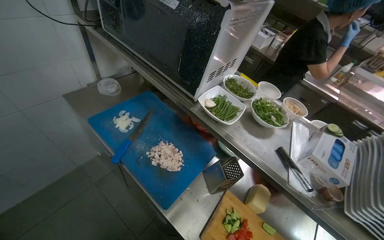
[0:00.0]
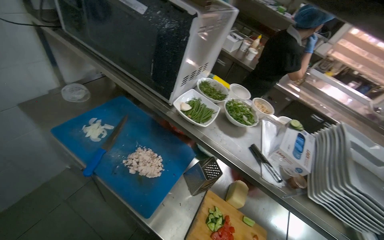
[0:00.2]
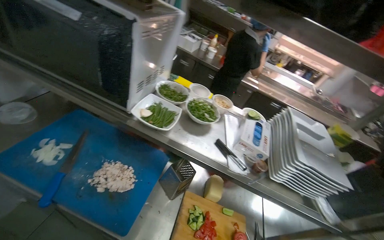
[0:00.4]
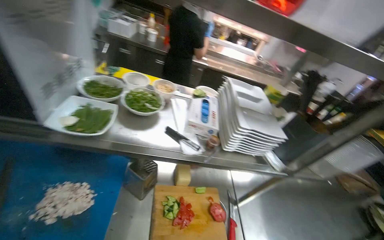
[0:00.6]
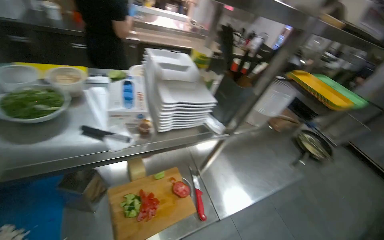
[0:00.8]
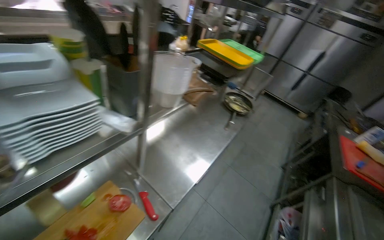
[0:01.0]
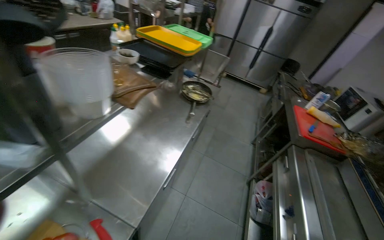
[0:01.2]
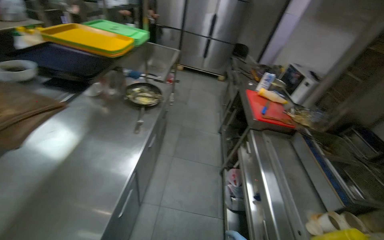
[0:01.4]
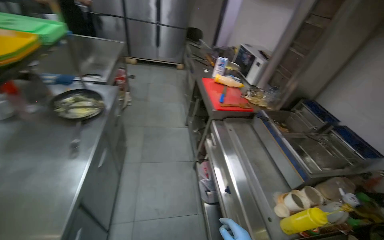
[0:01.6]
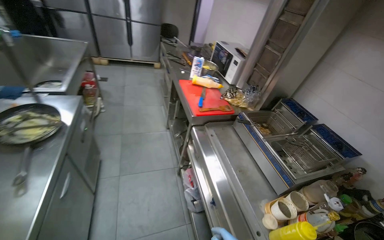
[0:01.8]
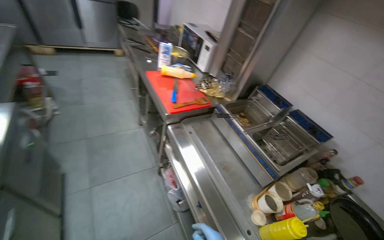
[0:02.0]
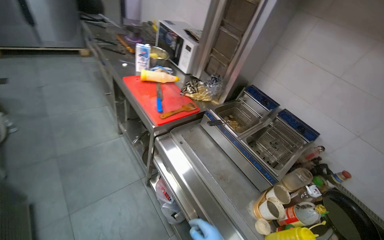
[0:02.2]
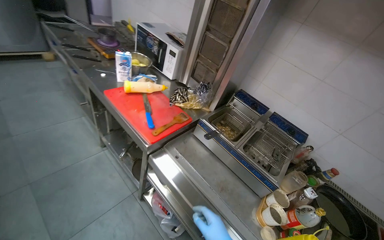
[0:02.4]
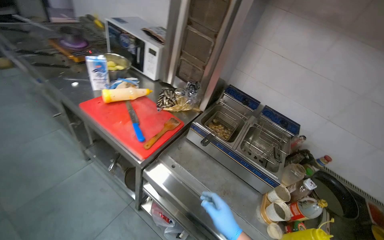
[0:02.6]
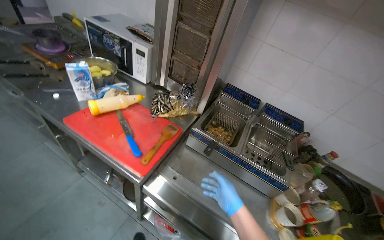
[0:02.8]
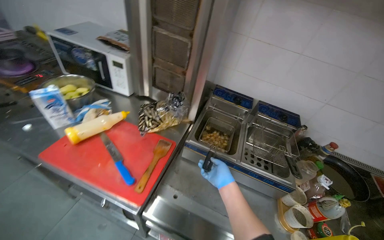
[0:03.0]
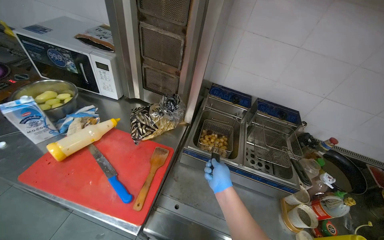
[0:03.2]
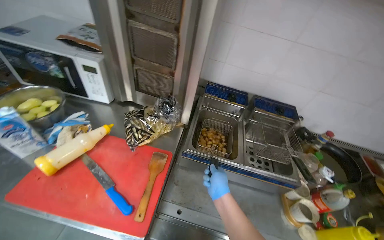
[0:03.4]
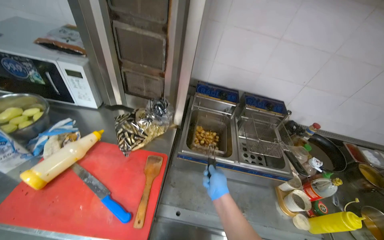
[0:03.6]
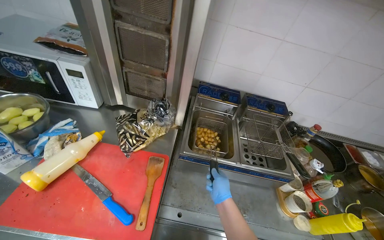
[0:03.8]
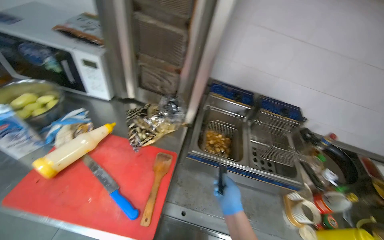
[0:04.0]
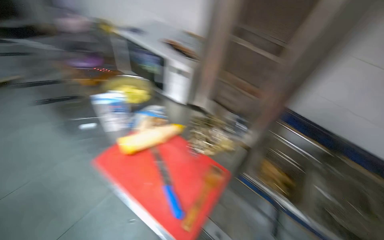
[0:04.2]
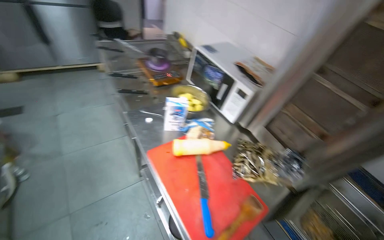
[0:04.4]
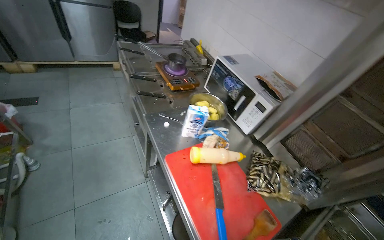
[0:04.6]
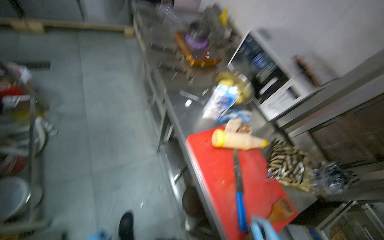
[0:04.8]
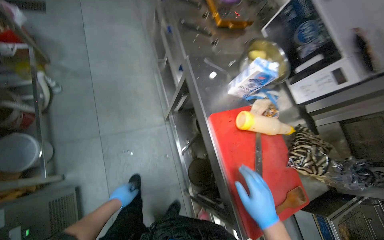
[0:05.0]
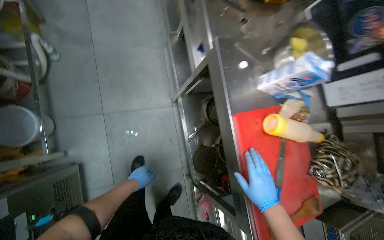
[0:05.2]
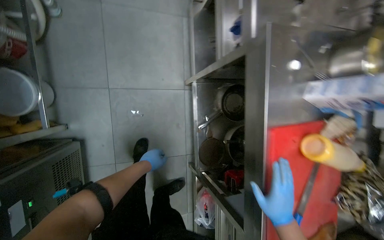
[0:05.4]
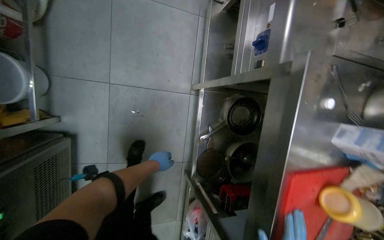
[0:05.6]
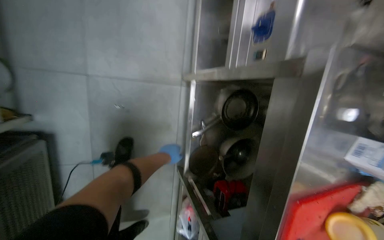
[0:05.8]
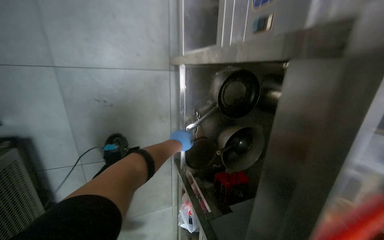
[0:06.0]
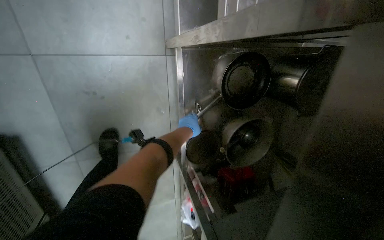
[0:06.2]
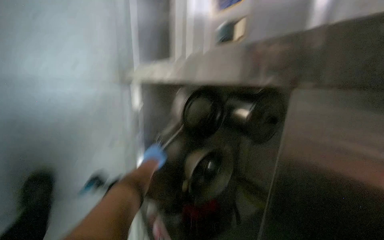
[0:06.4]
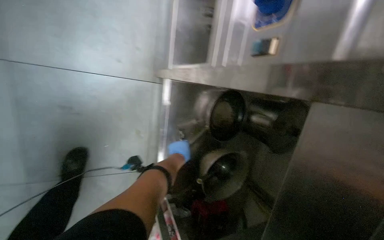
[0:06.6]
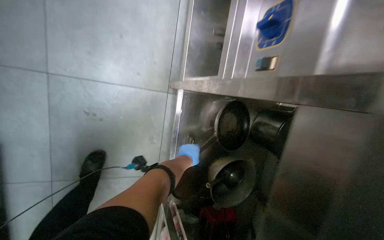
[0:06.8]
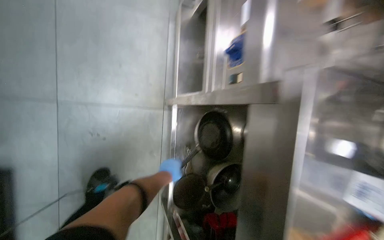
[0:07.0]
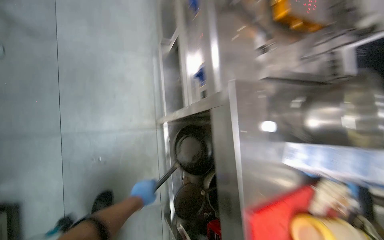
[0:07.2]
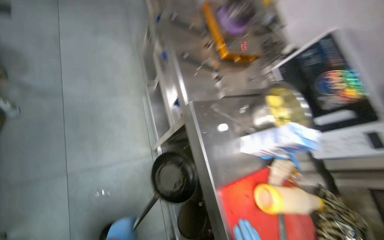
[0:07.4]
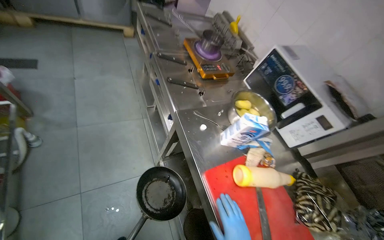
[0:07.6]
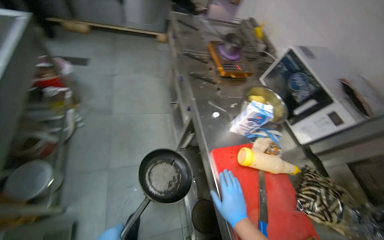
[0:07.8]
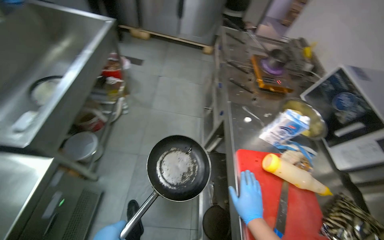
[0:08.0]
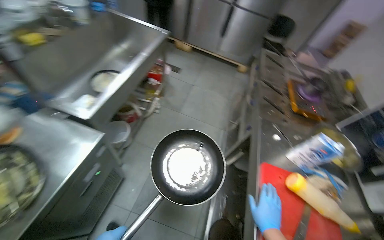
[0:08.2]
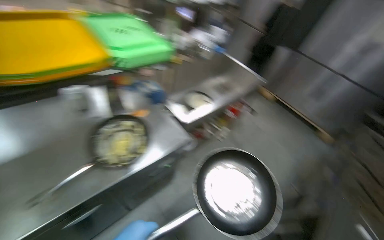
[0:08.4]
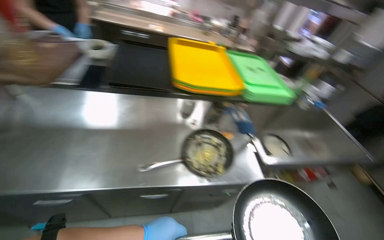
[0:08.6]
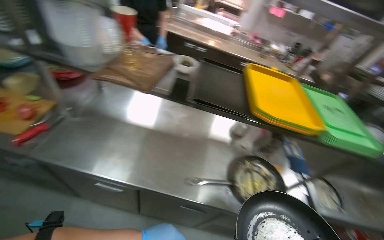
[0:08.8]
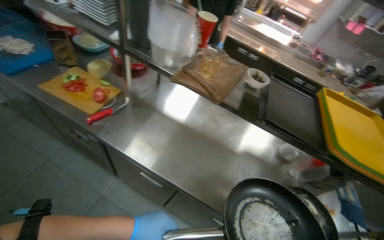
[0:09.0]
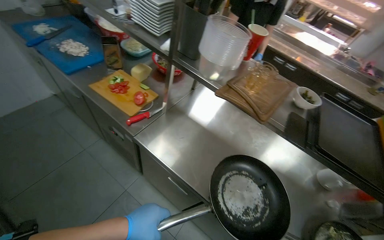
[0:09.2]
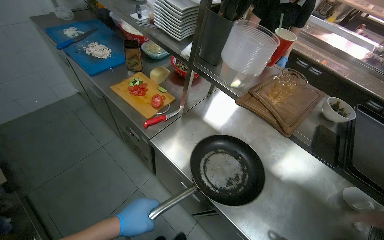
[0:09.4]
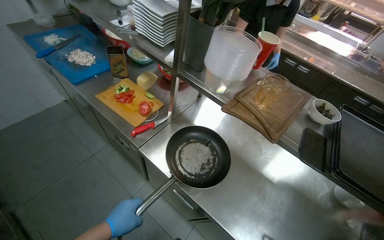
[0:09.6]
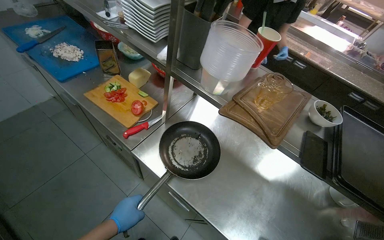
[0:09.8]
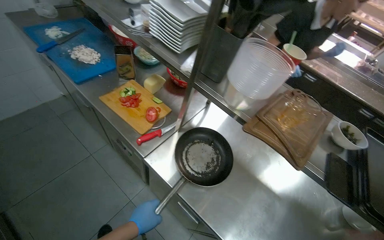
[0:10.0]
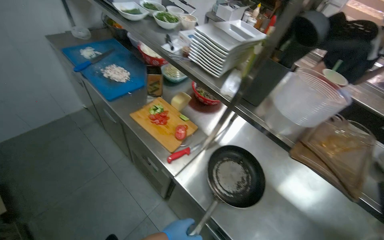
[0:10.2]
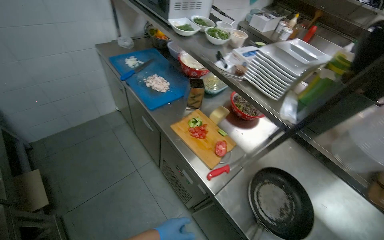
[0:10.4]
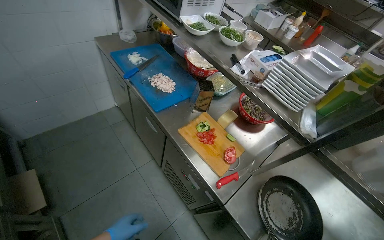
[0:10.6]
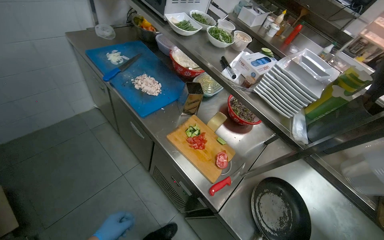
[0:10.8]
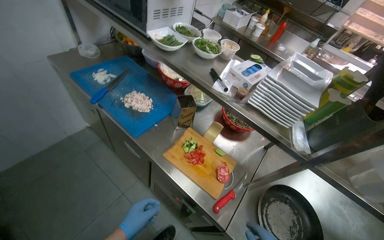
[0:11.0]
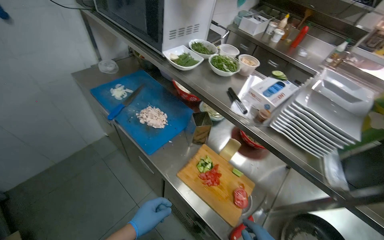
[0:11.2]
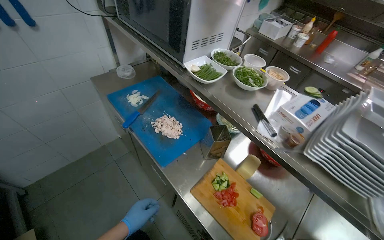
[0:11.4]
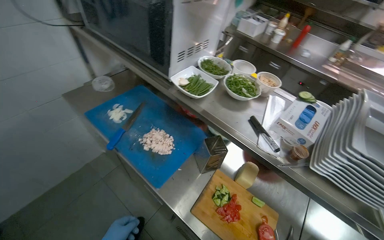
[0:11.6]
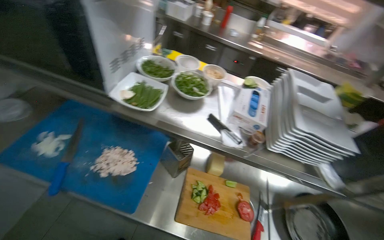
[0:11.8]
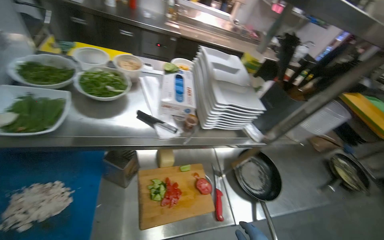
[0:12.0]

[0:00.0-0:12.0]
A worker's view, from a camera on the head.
Job: preparing food.
The whole recording: Adding components to dish and managing meal. The worker takes a dish, adds components into it, and manages the meal.
0.0 to 1.6 s: The camera is carried roughly 80 cm. The wearer's head swings about 135 degrees to the right. The view tilts about 30 degrees downward.
1.6 to 3.0 s: The camera is carried roughly 80 cm. The head rotates about 55 degrees to the right. The camera pitches downward, by roughly 15 degrees.
3.0 to 4.4 s: The wearer looks about 35 degrees further to the left.
4.4 to 6.0 s: The camera is carried roughly 80 cm. The view tilts some 55 degrees downward. Everything in view rotates about 35 degrees clockwise.
6.0 to 7.6 s: The head travels approximately 60 cm. The wearer looks approximately 35 degrees further upward. Everything in view rotates about 25 degrees counterclockwise.
7.6 to 9.0 s: The wearer moves approximately 1 m. The wearer looks approximately 140 degrees further to the left. The view tilts approximately 35 degrees upward.
9.0 to 10.4 s: The wearer moves approximately 50 cm. The head turns to the left by approximately 25 degrees.
10.4 to 12.0 s: The camera travels about 50 cm. The wearer looks approximately 60 degrees further to the right.

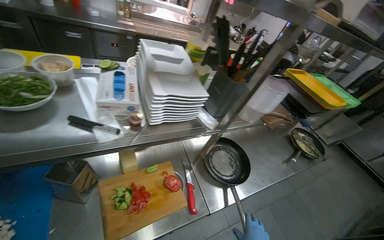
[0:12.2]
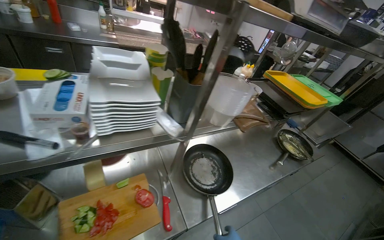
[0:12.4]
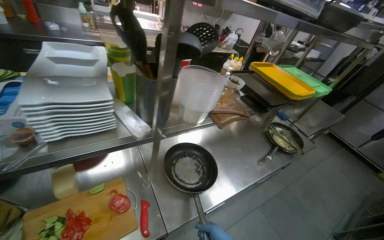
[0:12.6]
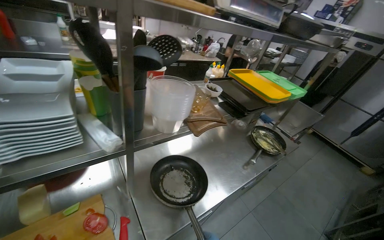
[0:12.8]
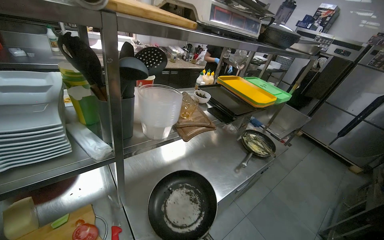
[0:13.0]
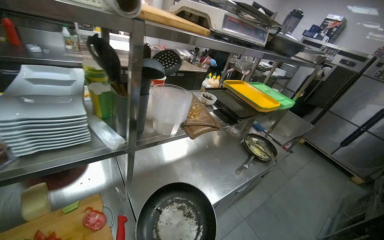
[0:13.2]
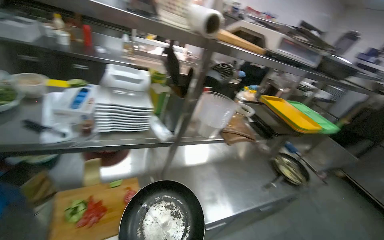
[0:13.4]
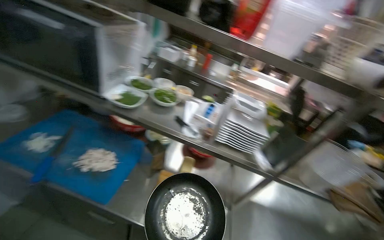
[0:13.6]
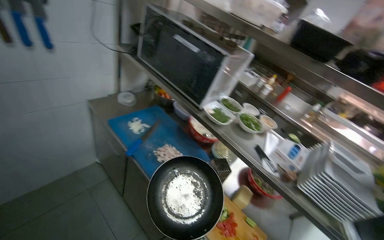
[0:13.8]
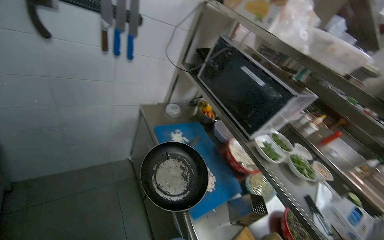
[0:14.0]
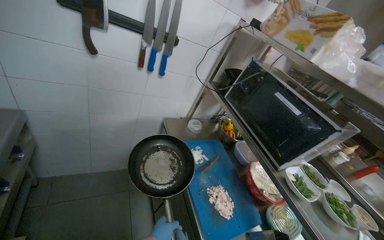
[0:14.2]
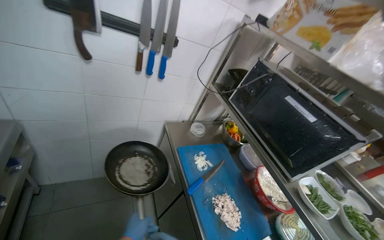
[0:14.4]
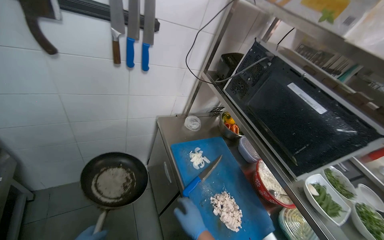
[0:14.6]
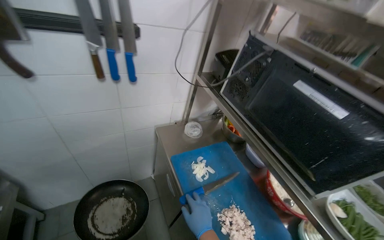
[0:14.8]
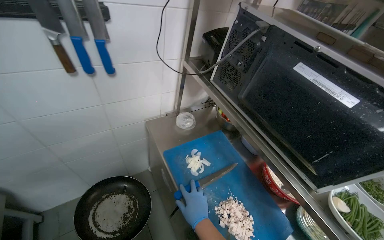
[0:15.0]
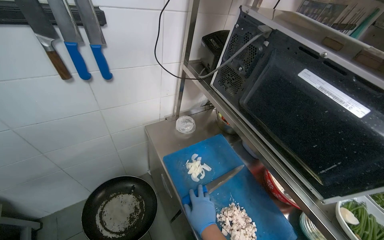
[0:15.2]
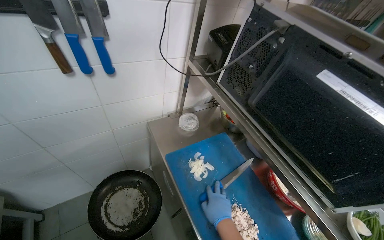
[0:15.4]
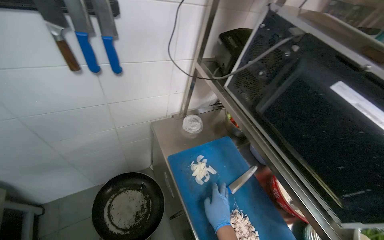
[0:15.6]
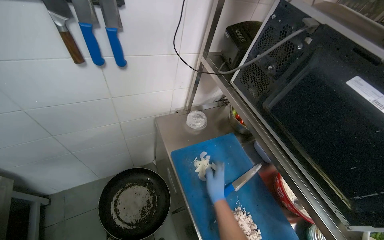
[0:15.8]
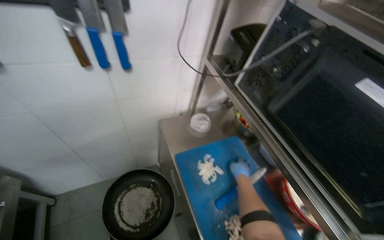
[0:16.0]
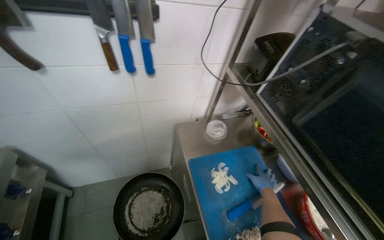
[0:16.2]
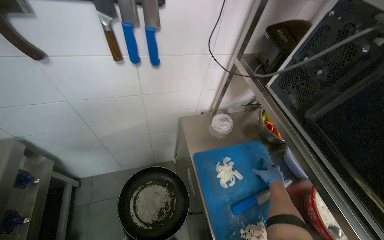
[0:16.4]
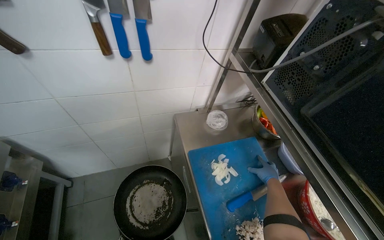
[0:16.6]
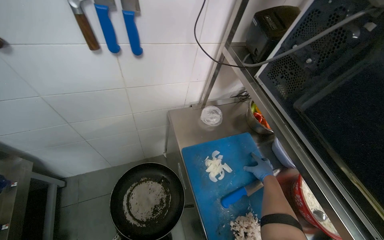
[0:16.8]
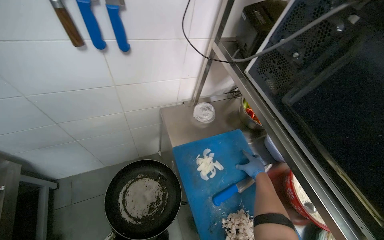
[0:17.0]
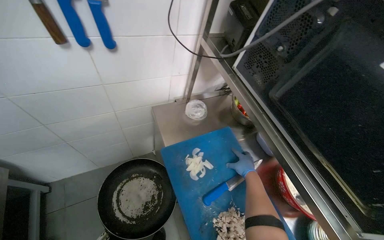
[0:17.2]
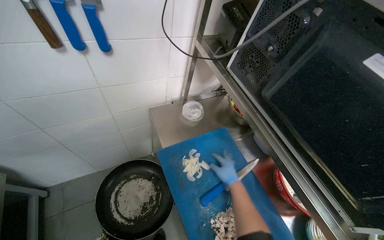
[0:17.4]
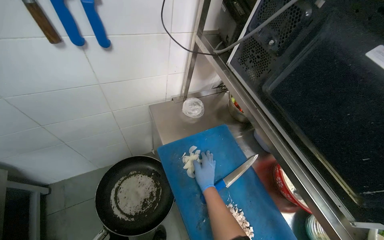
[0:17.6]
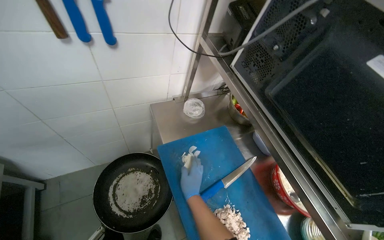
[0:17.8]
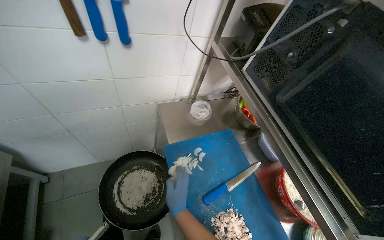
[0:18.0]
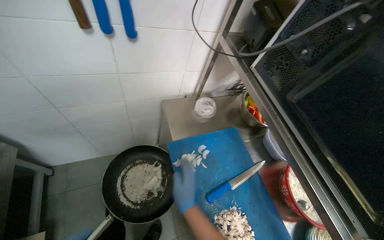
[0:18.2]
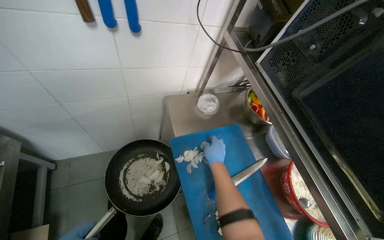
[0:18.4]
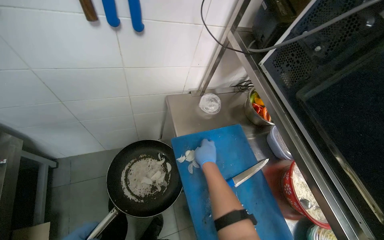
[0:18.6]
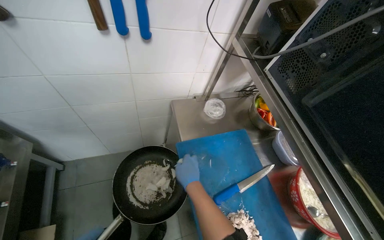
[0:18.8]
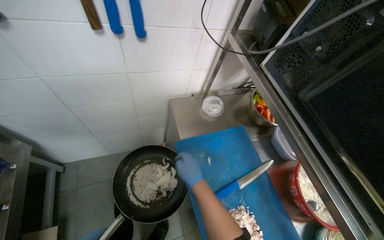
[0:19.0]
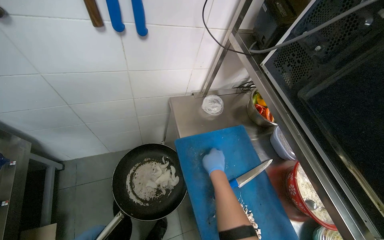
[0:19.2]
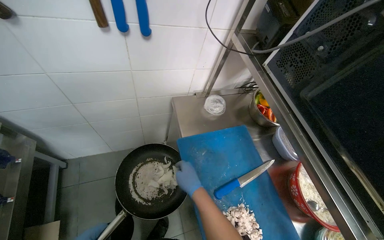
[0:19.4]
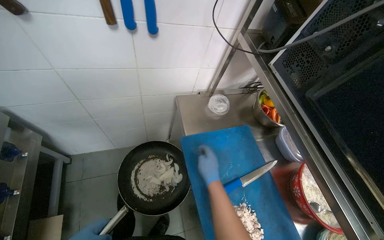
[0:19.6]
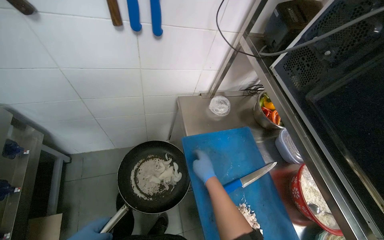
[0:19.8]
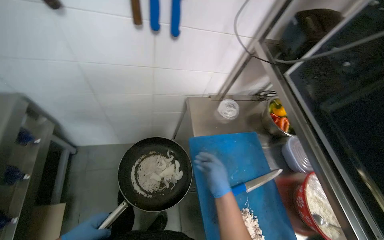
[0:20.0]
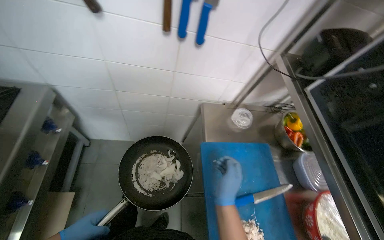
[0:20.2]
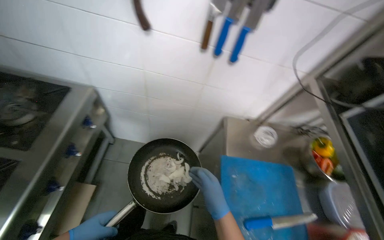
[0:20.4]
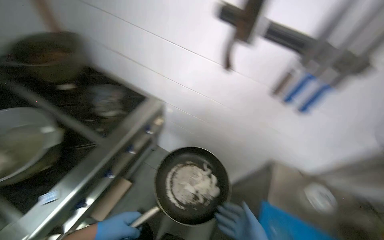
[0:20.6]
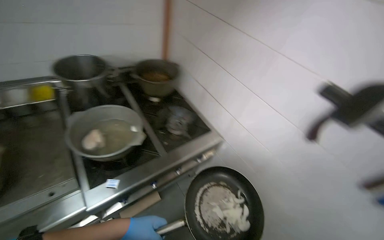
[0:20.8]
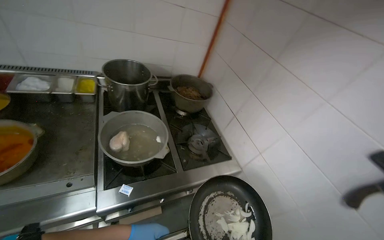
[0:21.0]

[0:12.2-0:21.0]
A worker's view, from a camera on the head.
Job: preparing food.
The whole recording: Adding components to dish and managing meal. The worker takes a dish, adds components into it, and manages the meal.
12.2 to 13.6 s: The head turns to the left by about 35 degrees. The view tips upward by approximately 20 degrees.
13.6 to 15.2 s: The camera travels roughly 50 cm. The wearer looks roughly 45 degrees further to the left.
15.2 to 16.6 s: The right hand shifts roughly 30 cm farther from the camera, to the right and up the picture.
16.6 to 18.0 s: The right hand shifts approximately 30 cm to the left, nearer to the camera and down the picture.
19.6 to 21.0 s: The wearer's head swings roughly 80 degrees to the left. The view tips upward by approximately 30 degrees.
